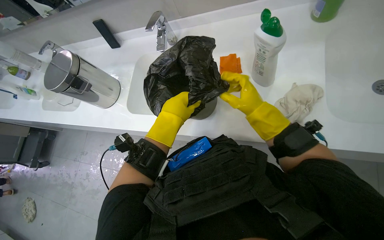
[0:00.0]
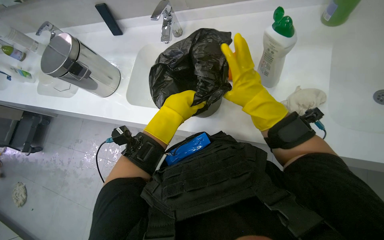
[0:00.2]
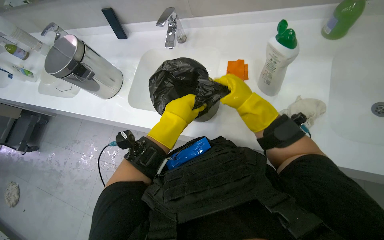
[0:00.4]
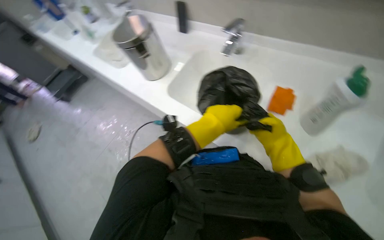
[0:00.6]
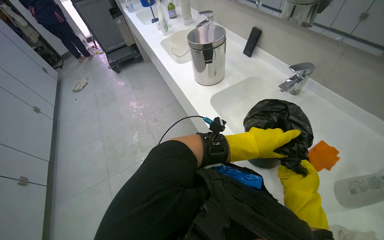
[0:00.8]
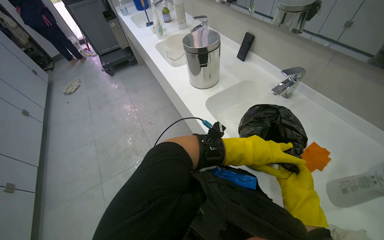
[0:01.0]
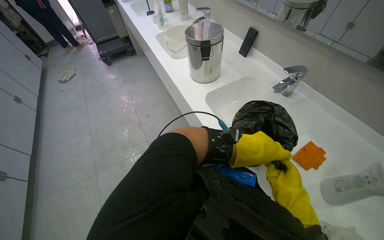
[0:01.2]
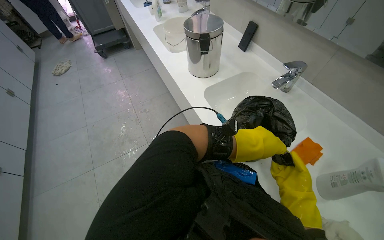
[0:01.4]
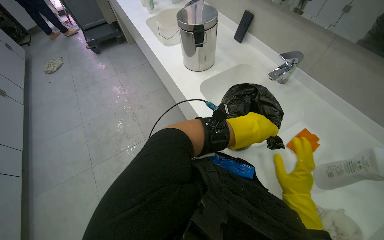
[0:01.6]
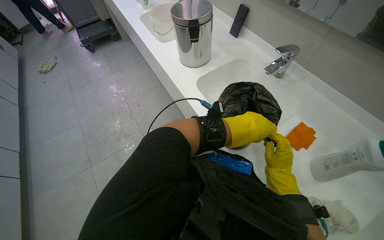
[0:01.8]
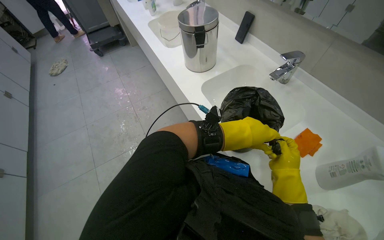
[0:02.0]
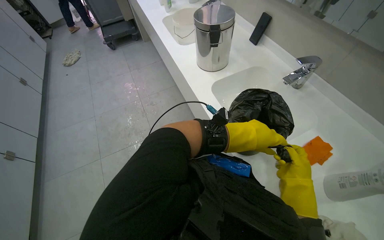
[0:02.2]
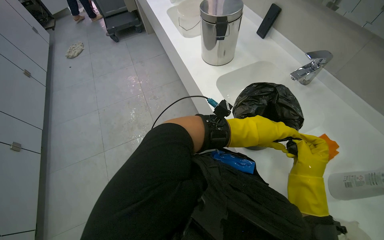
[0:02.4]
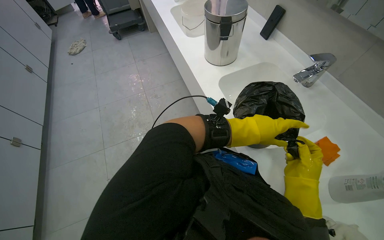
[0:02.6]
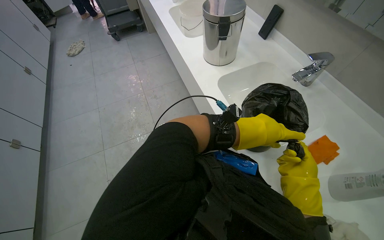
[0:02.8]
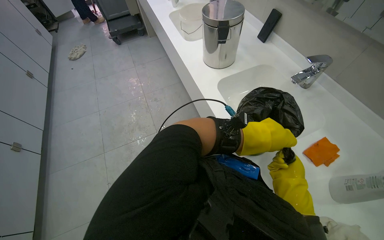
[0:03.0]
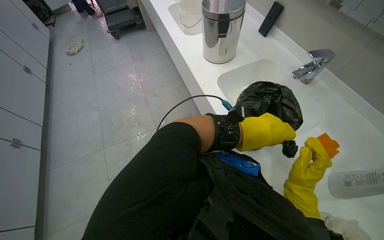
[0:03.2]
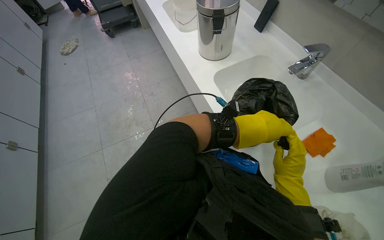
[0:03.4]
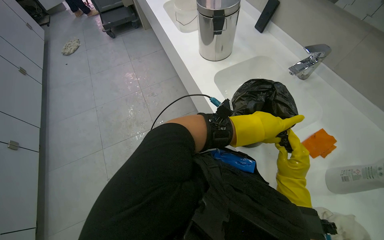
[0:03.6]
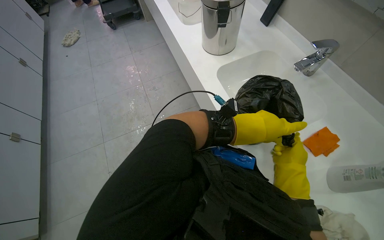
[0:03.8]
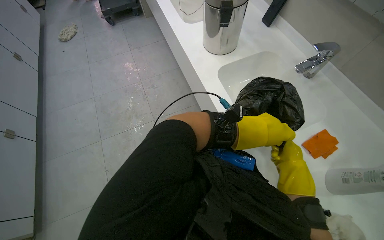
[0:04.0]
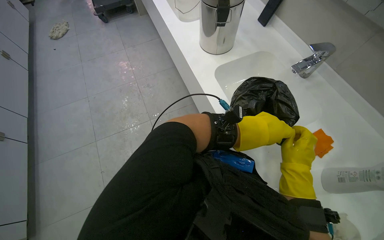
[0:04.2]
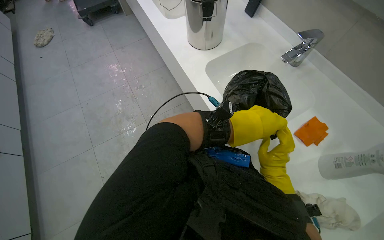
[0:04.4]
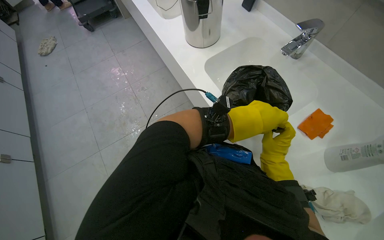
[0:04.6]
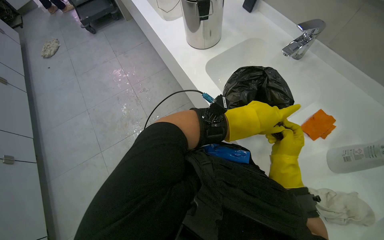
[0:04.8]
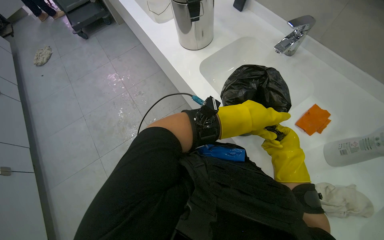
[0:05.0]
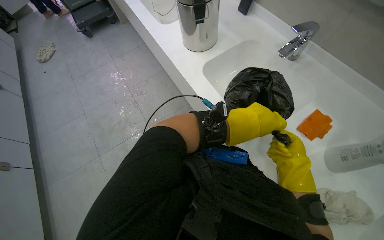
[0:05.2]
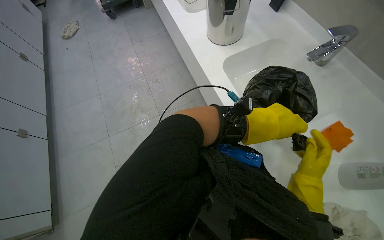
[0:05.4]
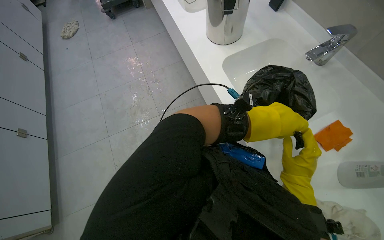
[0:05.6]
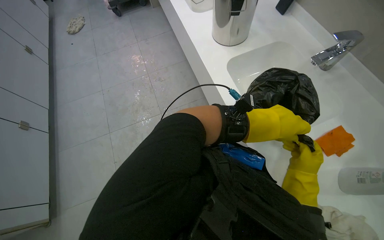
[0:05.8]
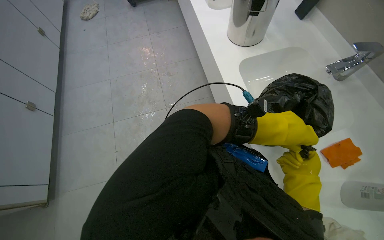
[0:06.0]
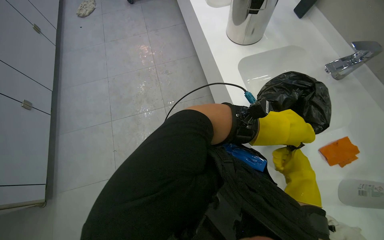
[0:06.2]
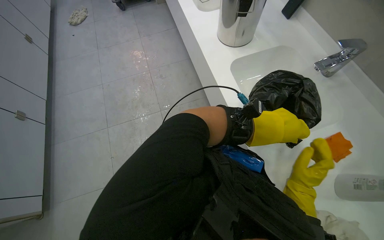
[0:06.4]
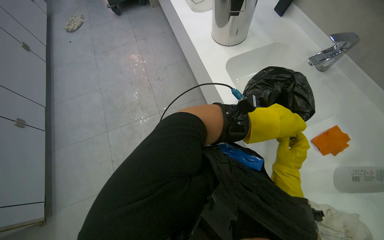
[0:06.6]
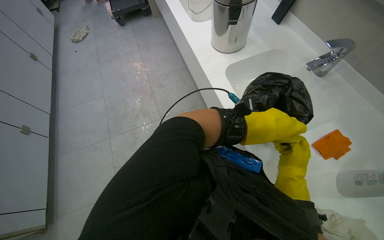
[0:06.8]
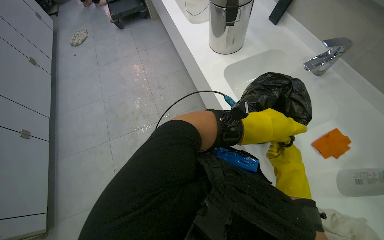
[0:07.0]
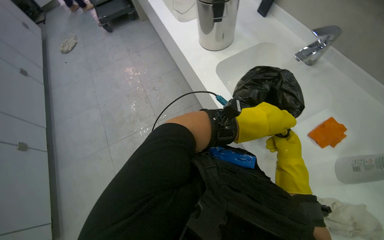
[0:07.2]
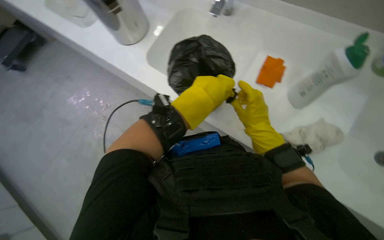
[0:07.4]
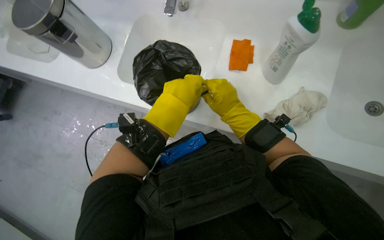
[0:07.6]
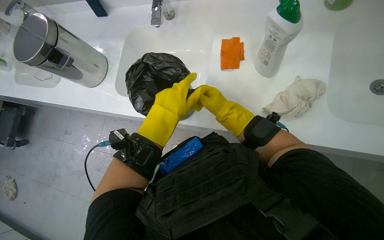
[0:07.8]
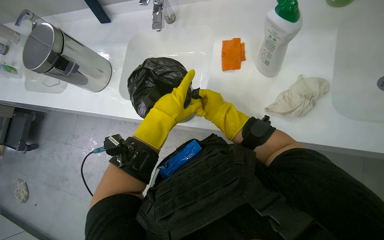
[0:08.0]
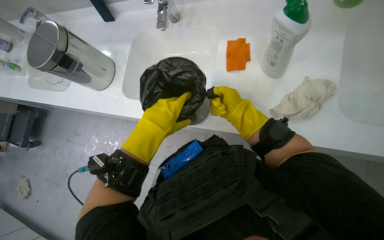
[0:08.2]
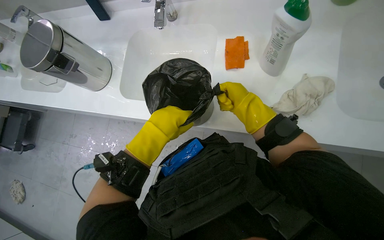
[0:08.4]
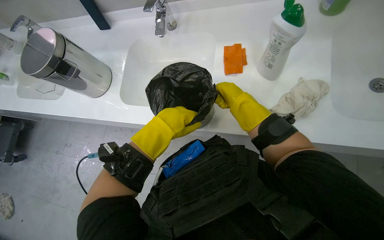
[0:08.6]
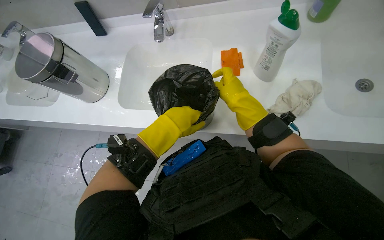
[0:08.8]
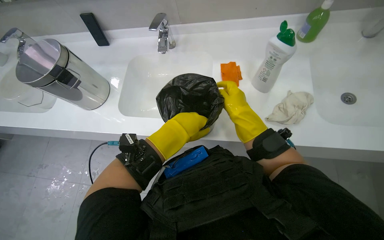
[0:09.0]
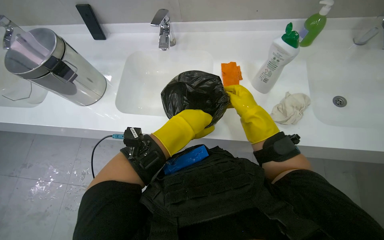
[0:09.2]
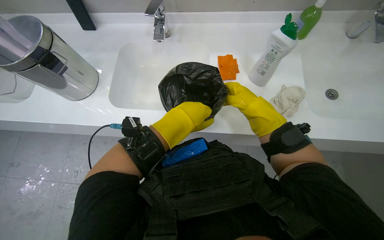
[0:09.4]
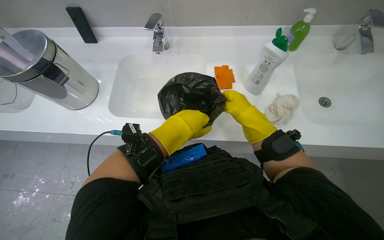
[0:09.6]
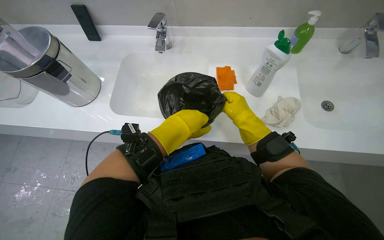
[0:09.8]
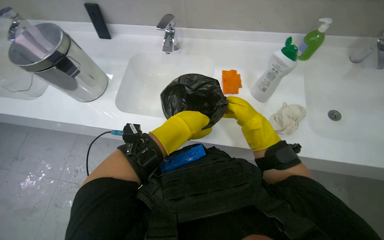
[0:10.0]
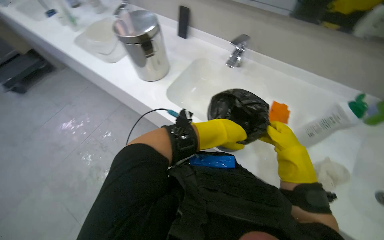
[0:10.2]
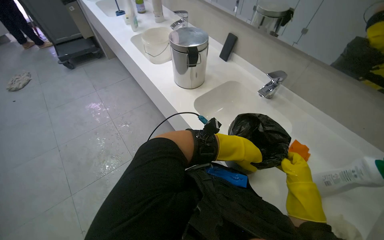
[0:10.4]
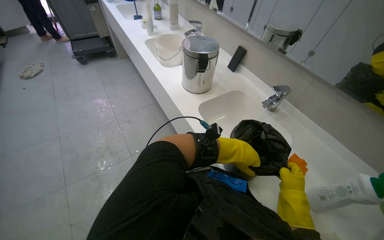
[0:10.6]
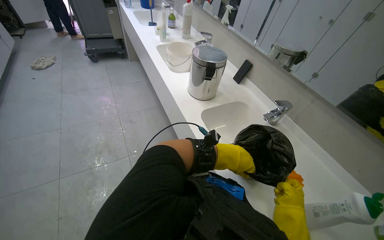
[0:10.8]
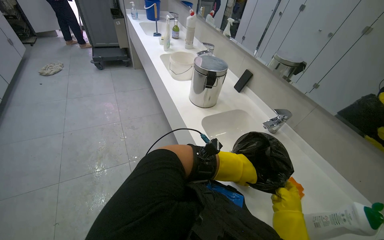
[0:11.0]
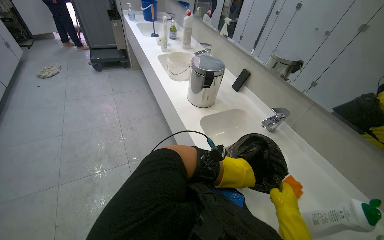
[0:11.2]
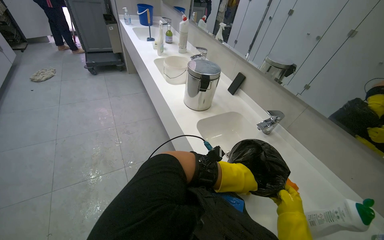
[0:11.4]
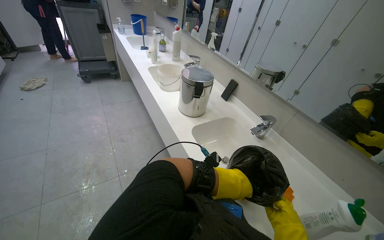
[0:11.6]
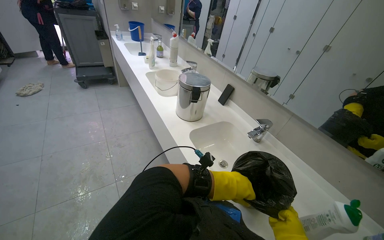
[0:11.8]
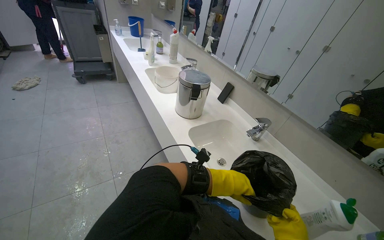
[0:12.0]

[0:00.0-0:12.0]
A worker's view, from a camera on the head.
Job: managing trash.
The whole recording: Cleaning and preparing a trash bucket. The worker wrings a cloth, lines a black bucket with a trash bag, cleans the bucket, and places the bag into a metal trash bin.
0:00.0 to 0:01.6: The scene rotates clockwise by approximately 55 degrees.
0:01.6 to 0:04.4: The hands are busy where they are.
0:04.4 to 0:06.0: The hands work in one place, with small movements.
0:06.0 to 0:07.6: The scene rotates counterclockwise by some 55 degrees.
0:07.6 to 0:09.0: The right hand reaches about 10 cm farther from the camera, then returns.
0:09.0 to 0:10.4: The wearer looks roughly 10 degrees further upward. The scene turns approximately 45 degrees clockwise in the picture.
0:10.4 to 0:12.0: The wearer looks roughly 15 degrees further upward. The left hand shifts some 10 cm farther from the camera.

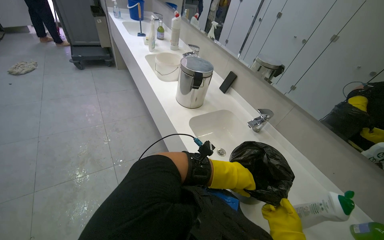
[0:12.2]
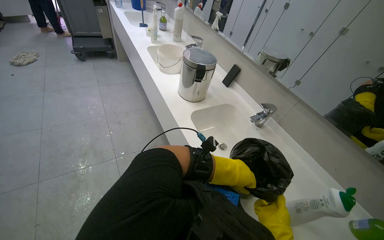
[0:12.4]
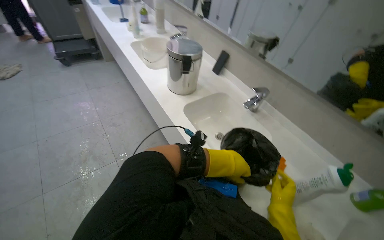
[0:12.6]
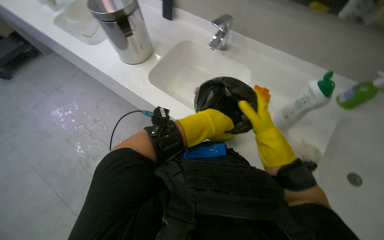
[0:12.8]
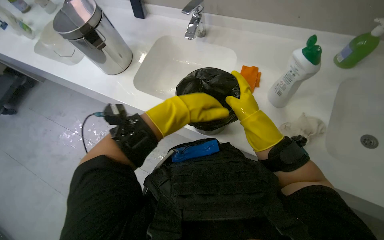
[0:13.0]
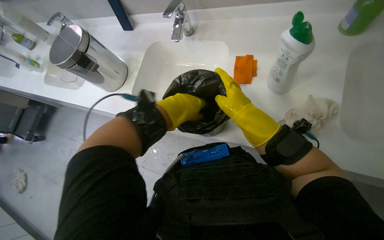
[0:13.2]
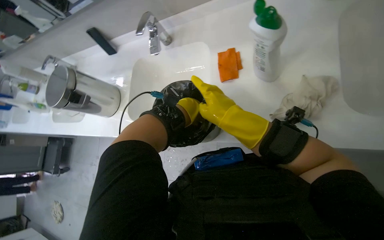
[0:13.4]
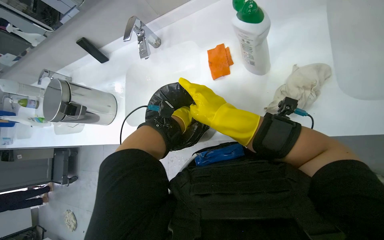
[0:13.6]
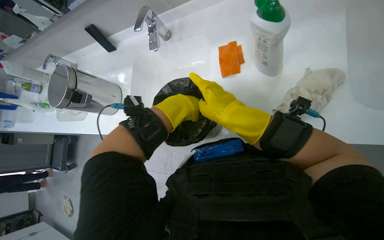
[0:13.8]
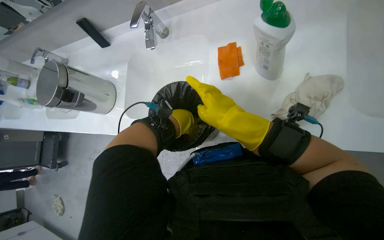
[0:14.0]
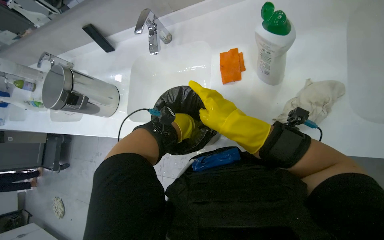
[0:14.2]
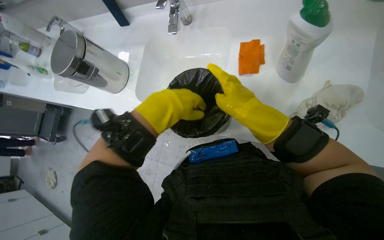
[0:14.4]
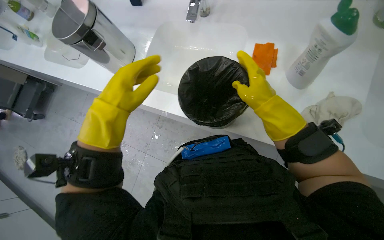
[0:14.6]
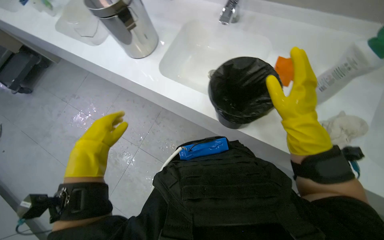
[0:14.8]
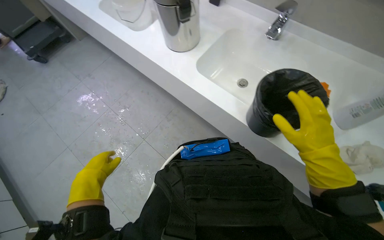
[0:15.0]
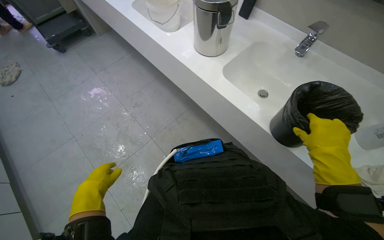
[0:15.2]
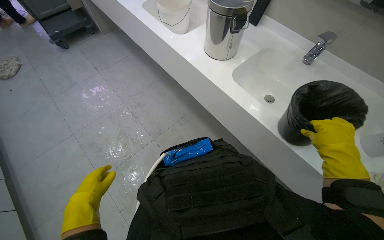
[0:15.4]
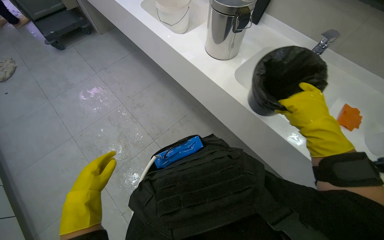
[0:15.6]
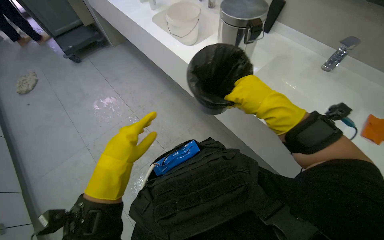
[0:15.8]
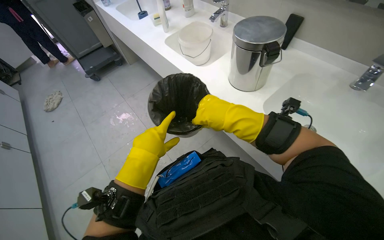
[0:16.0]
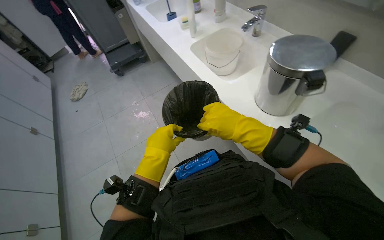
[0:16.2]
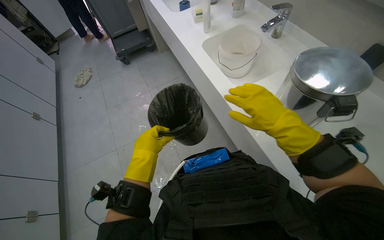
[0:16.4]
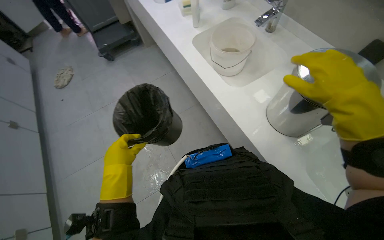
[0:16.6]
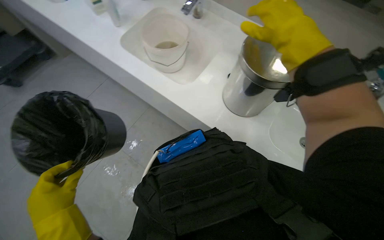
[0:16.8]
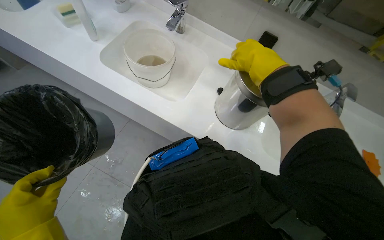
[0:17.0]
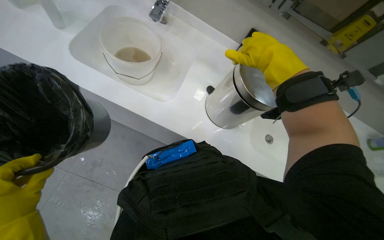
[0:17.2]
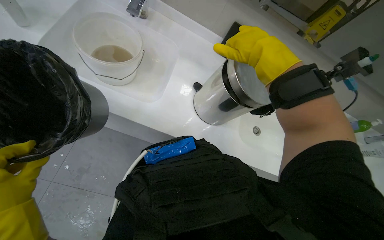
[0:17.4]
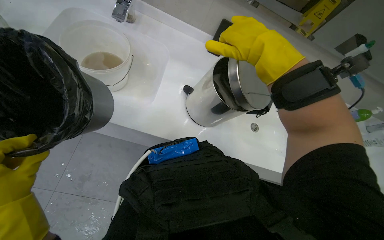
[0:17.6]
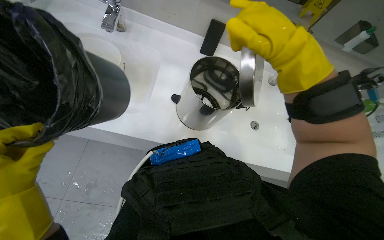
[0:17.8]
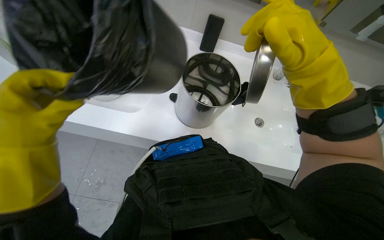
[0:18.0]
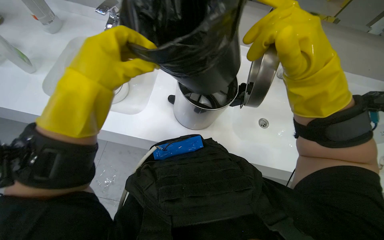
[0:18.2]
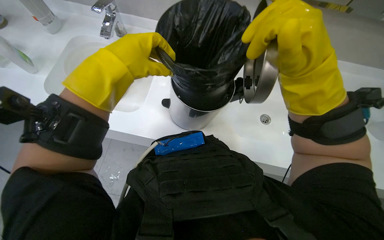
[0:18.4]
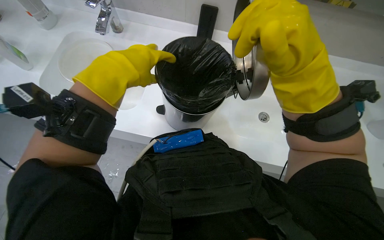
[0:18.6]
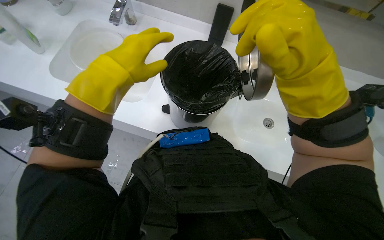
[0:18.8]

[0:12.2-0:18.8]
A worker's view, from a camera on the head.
Job: managing trash.
The whole recording: Cleaning and preparing a trash bucket. The worker wrings a cloth, lines a black bucket with a trash bag, cleans the bucket, and places the bag into a metal trash bin.
0:12.2 to 0:13.8: The view tips downward by some 30 degrees. Everything in view rotates about 65 degrees counterclockwise.
0:13.8 to 0:15.4: Everything in view rotates approximately 35 degrees clockwise. The left hand shifts about 70 cm to the left and down the picture. The right hand is displaced down the picture by roughly 10 cm.
0:15.4 to 0:17.2: The camera travels roughly 50 cm. The wearer's head swings about 20 degrees to the right.
0:17.2 to 0:18.8: The right hand goes roughly 15 cm nearer to the camera and down the picture.
